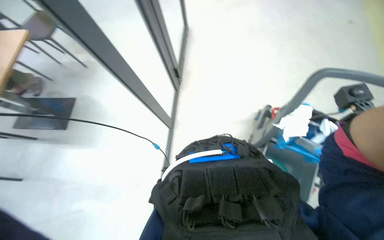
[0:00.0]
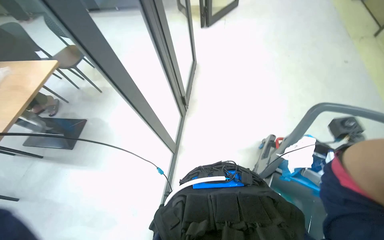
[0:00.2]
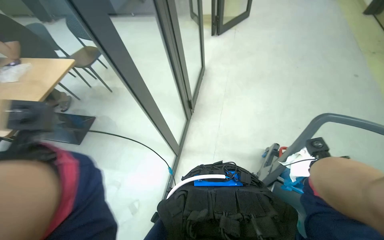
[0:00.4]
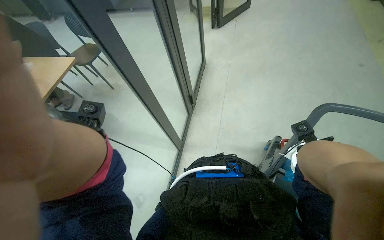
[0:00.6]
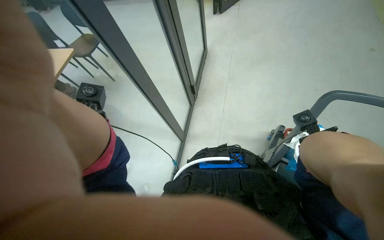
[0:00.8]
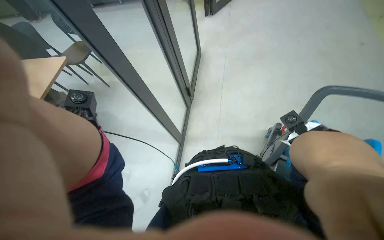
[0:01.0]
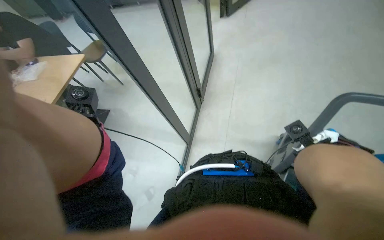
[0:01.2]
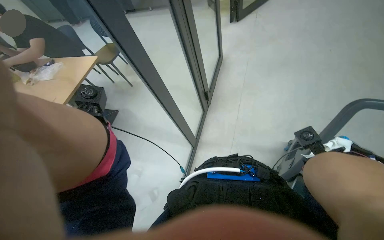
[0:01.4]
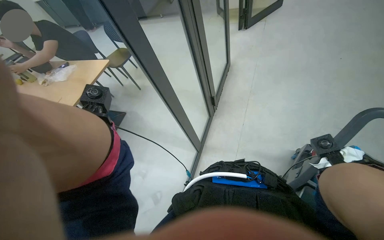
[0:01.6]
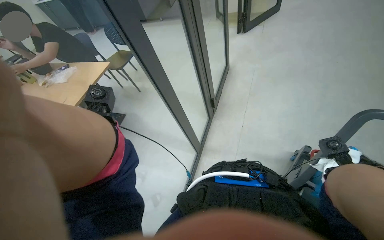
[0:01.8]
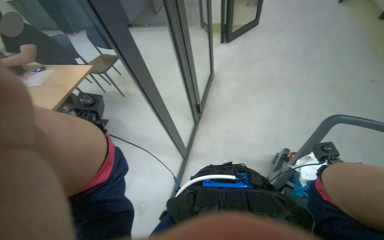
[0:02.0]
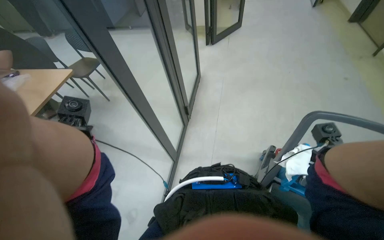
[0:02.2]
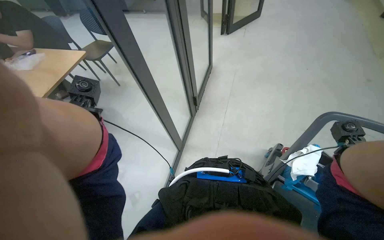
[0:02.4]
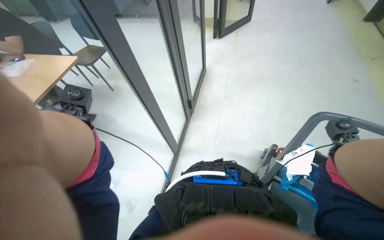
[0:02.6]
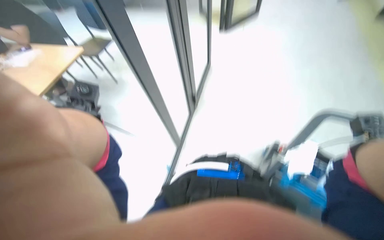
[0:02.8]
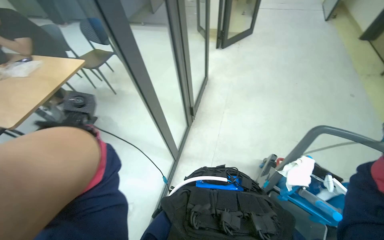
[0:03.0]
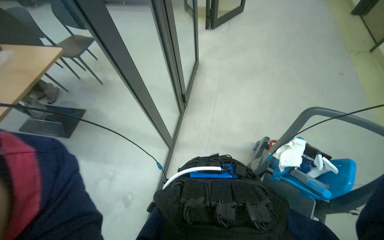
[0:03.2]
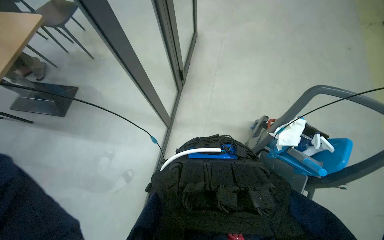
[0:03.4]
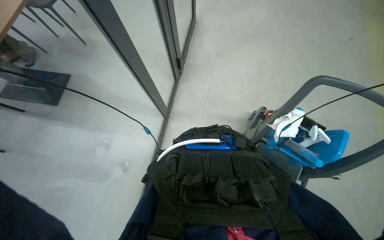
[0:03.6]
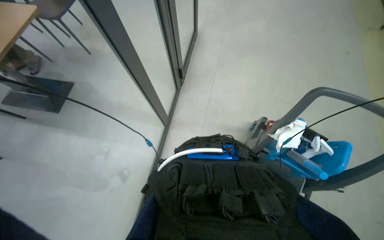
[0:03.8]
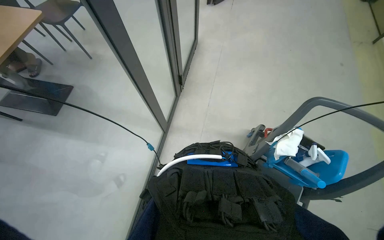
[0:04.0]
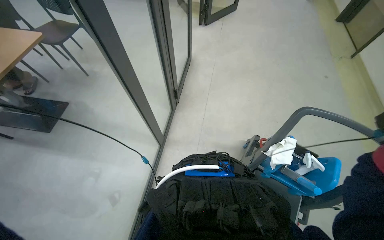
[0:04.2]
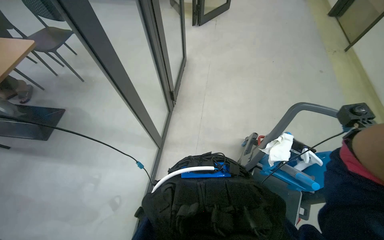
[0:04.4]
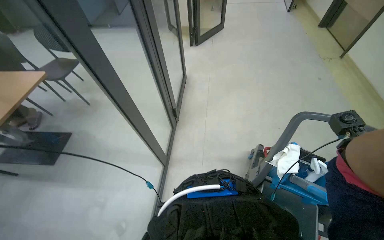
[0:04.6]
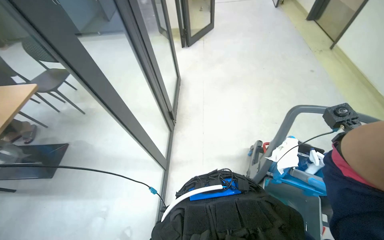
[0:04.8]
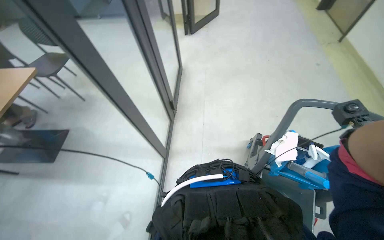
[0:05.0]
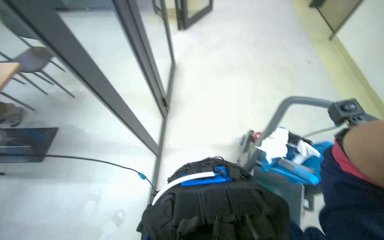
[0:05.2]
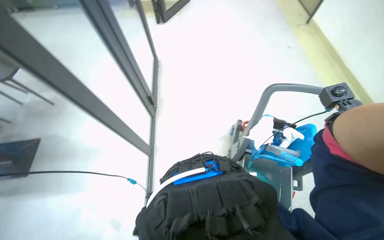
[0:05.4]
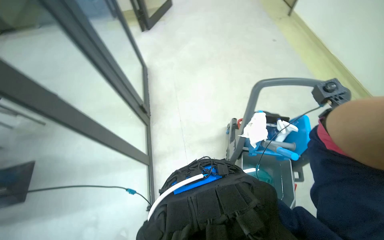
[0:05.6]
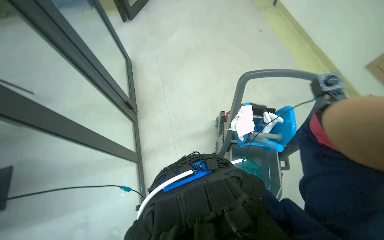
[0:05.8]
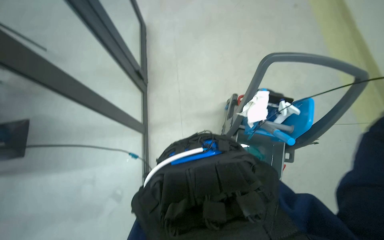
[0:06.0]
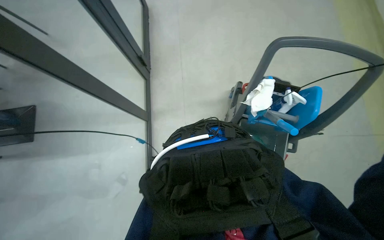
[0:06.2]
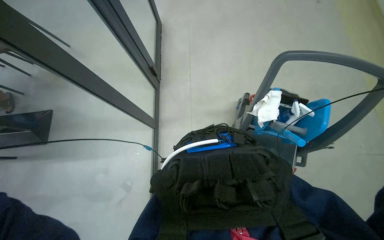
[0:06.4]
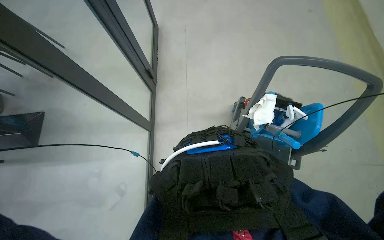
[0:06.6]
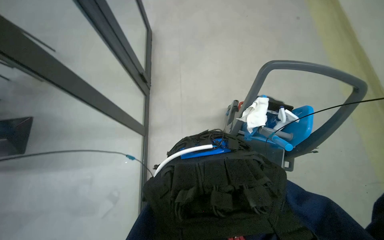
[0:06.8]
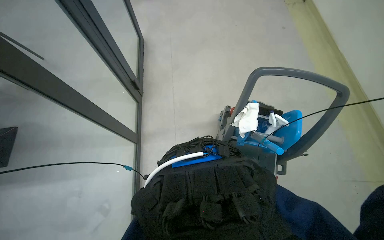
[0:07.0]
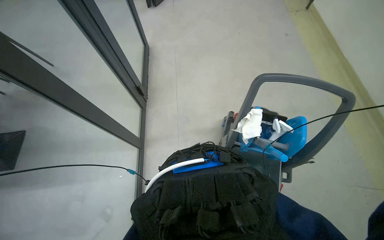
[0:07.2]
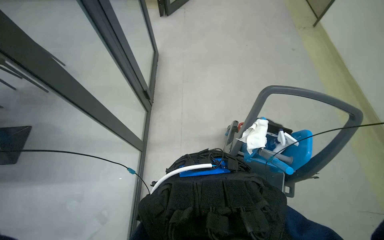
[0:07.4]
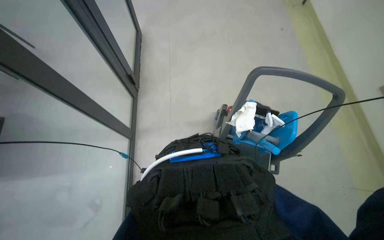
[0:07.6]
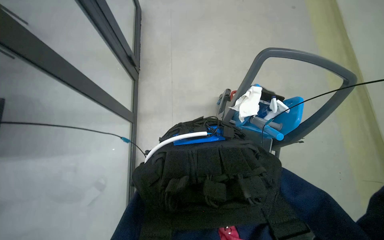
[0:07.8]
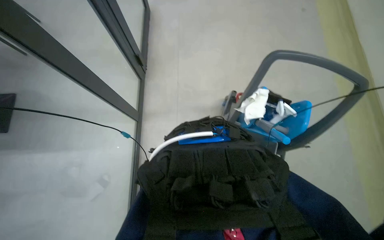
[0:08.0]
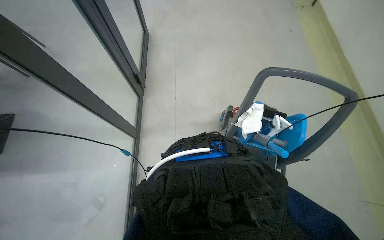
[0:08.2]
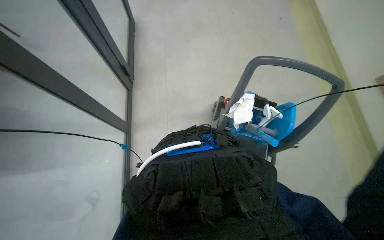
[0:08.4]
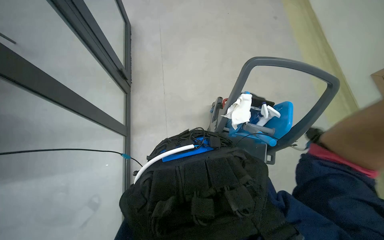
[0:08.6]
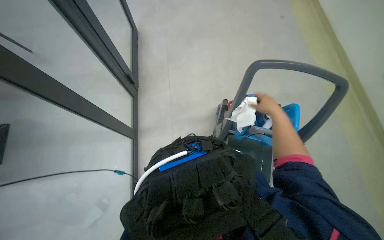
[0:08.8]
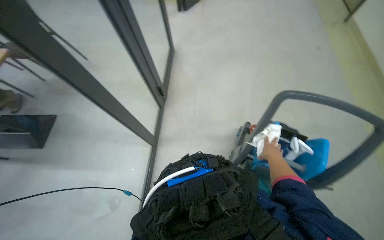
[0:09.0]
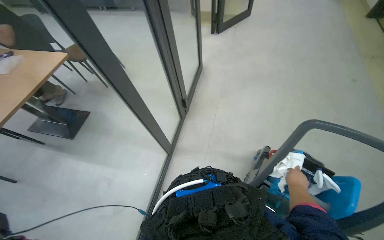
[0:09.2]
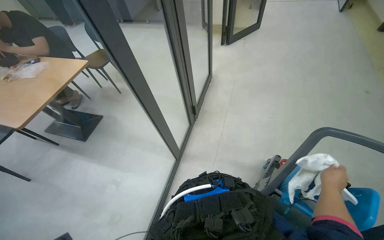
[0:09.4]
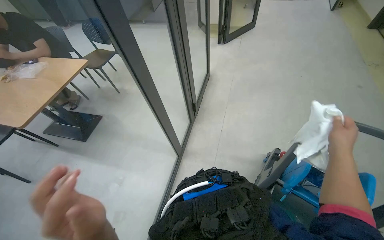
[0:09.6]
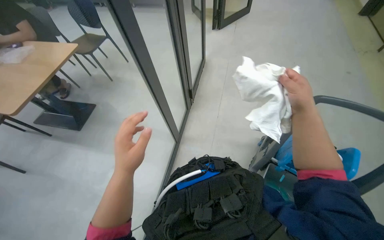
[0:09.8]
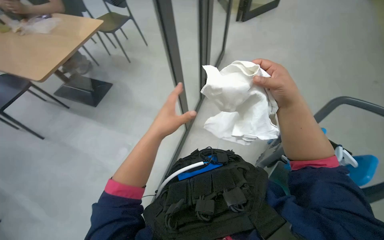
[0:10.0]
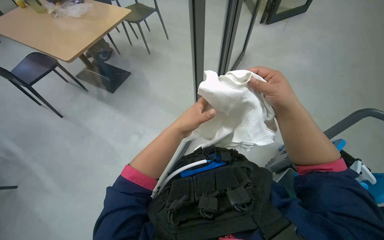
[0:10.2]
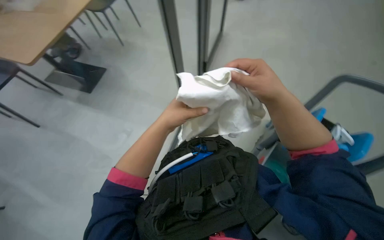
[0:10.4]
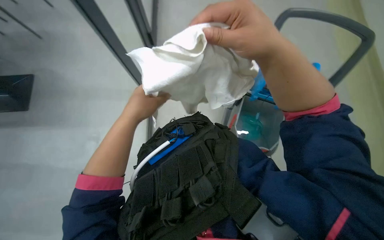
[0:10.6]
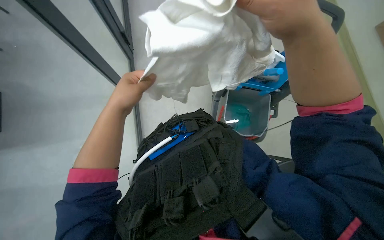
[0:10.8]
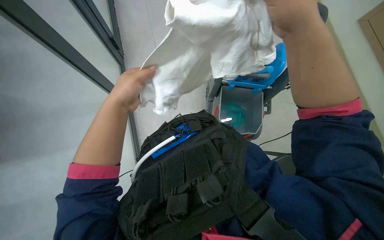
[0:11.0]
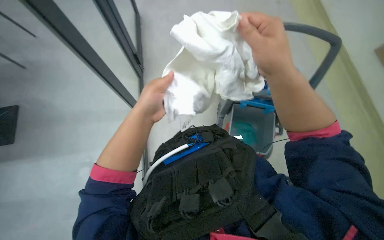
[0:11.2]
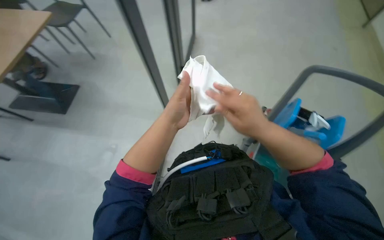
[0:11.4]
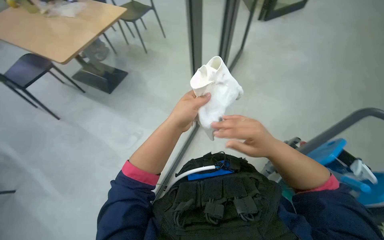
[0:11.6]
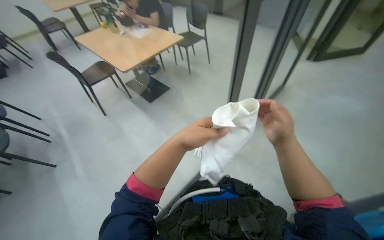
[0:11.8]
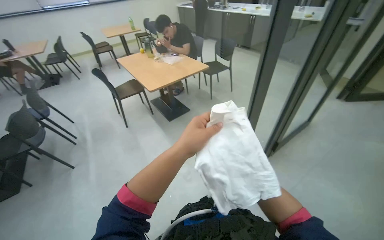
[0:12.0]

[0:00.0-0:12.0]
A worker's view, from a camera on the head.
Job: wiping surfaces.
The whole recording: Wiping glass partition. The worker wipes the glass partition with a white cloth.
9.0 to 10.4 s: The head rotates about 20 degrees to the left. The right hand goes some 40 cm up the picture, to the left and nearer to the camera.
10.4 to 12.0 s: The wearer looks about 35 degrees further to the left. The view tilts roughly 35 degrees upward.

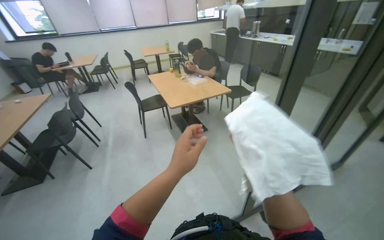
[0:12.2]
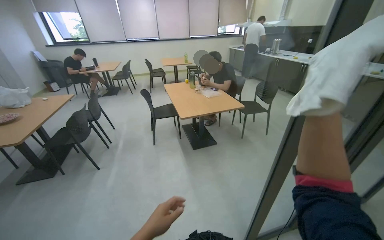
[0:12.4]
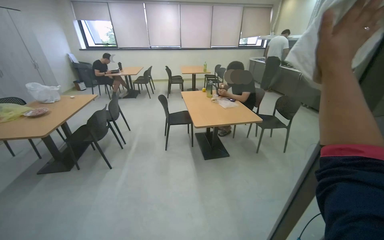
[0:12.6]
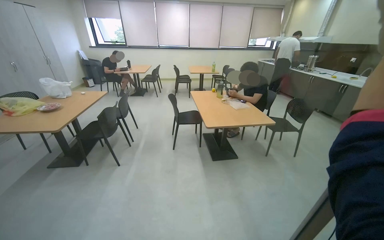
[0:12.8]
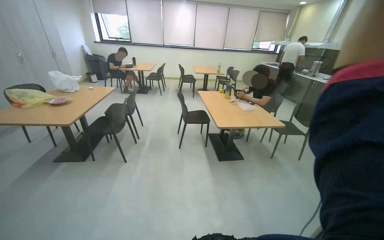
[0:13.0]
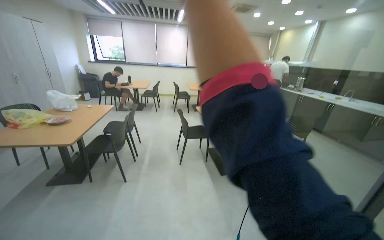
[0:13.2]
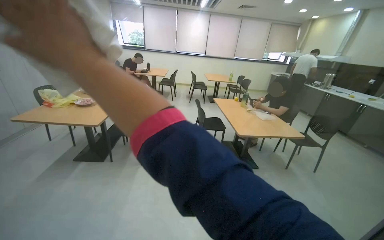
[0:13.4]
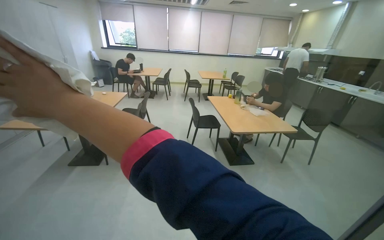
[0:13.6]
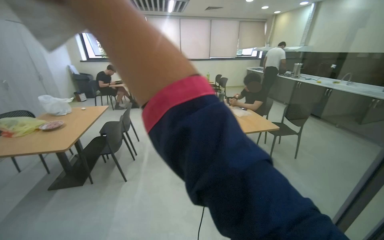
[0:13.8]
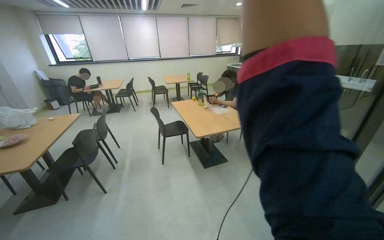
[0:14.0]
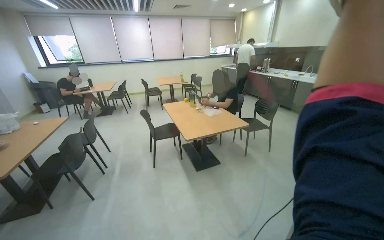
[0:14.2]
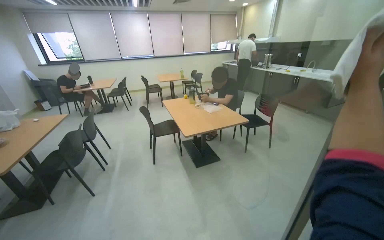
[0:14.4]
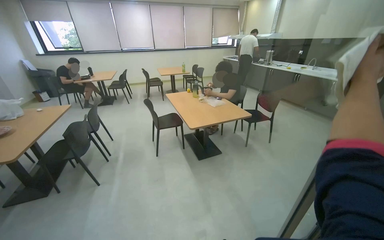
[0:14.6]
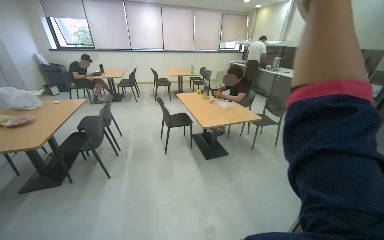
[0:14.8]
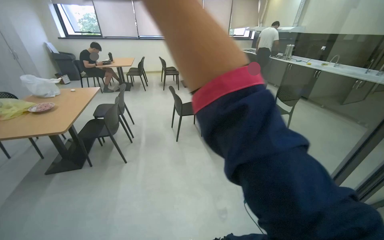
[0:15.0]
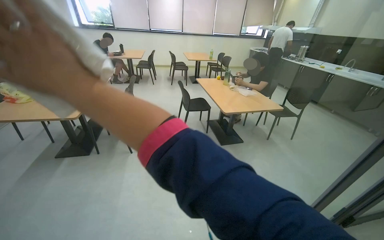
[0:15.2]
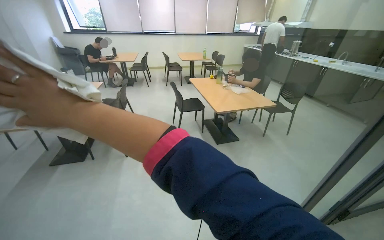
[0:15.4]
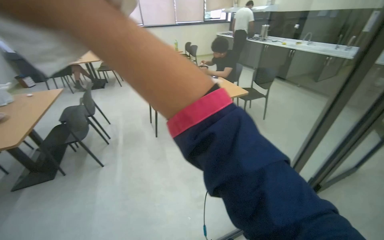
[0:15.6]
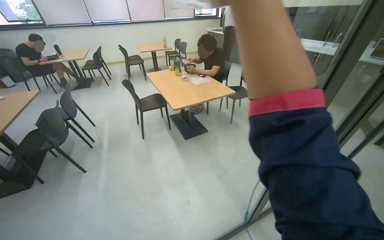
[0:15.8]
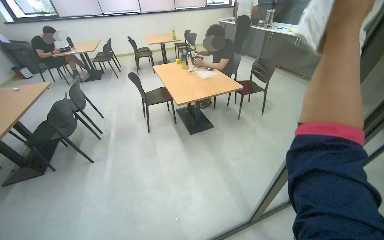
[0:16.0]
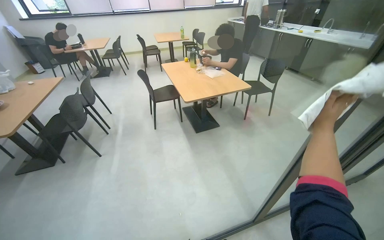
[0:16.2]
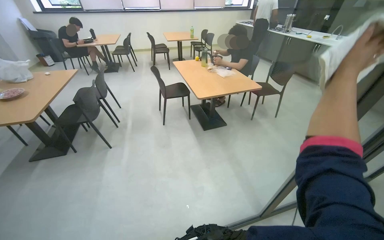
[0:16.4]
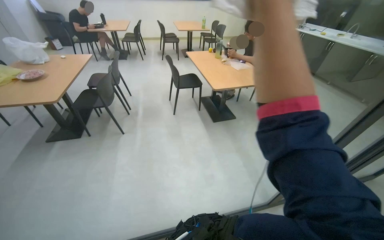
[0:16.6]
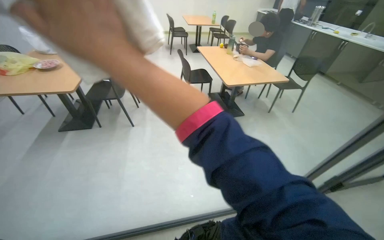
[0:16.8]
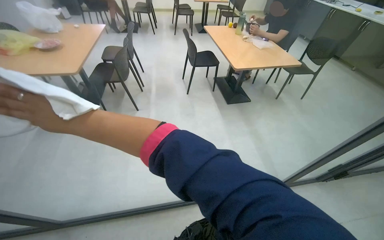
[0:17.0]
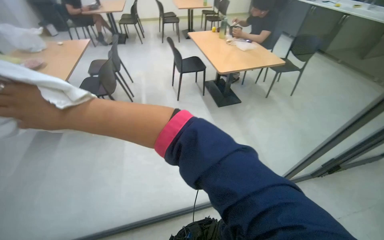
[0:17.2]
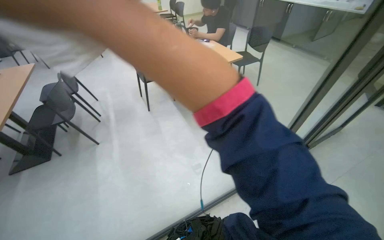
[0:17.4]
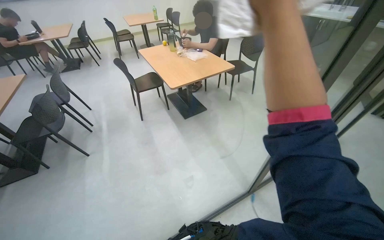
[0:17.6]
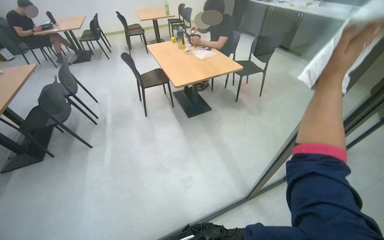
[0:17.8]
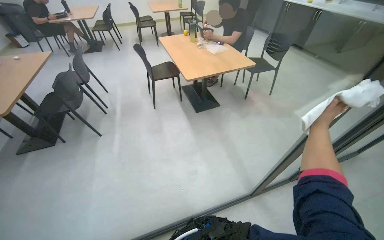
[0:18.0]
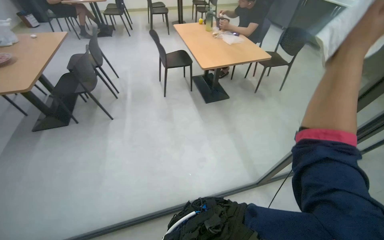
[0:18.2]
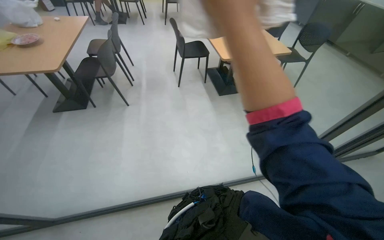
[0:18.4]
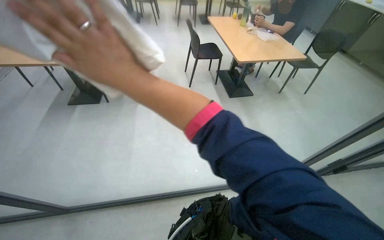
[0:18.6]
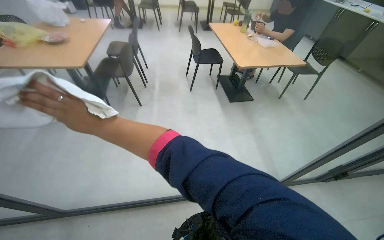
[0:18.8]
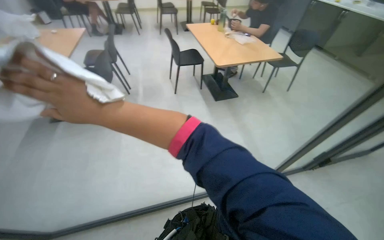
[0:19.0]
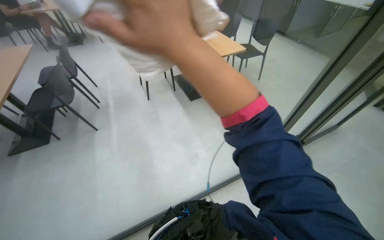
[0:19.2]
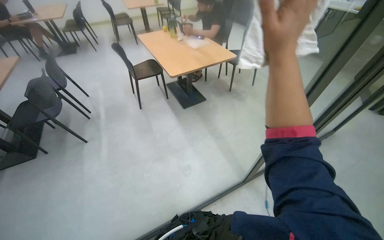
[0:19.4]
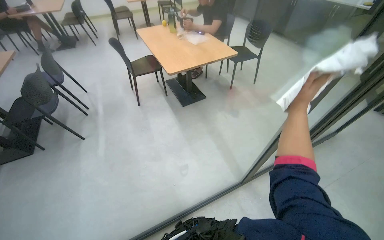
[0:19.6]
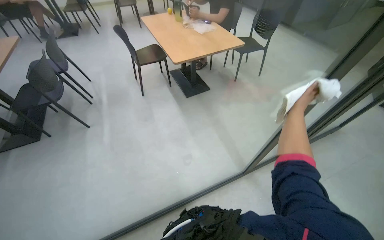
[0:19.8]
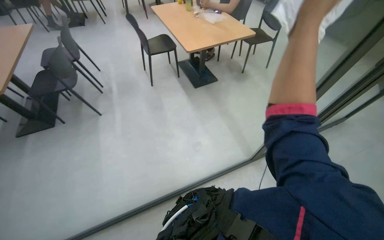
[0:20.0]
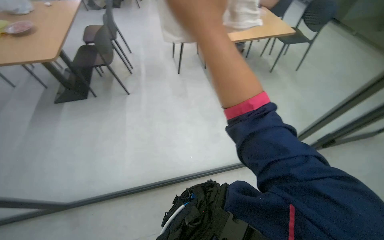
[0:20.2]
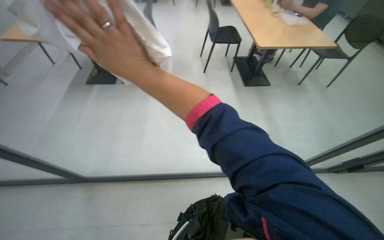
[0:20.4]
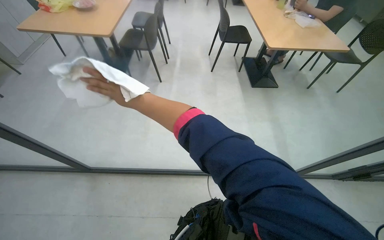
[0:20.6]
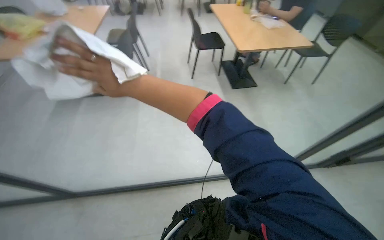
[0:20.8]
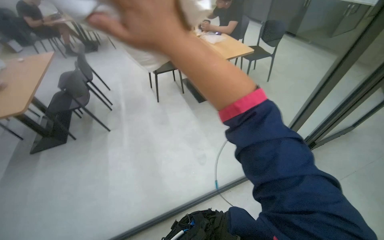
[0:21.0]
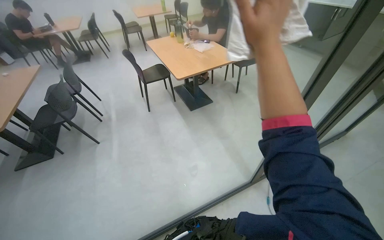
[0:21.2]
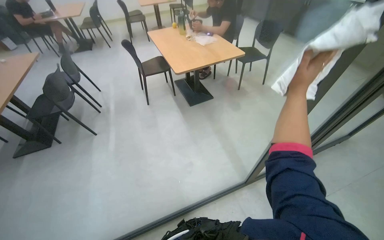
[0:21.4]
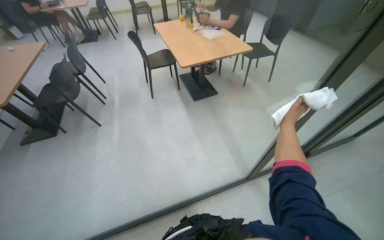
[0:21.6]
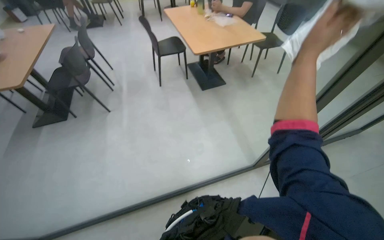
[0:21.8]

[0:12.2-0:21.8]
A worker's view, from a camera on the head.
Job: wiping surfaces.
The whole recording: Wiping glass partition. The worker wipes the glass partition with a white cloth.
15.4 to 17.0 s: The camera pitches downward, by about 15 degrees.
